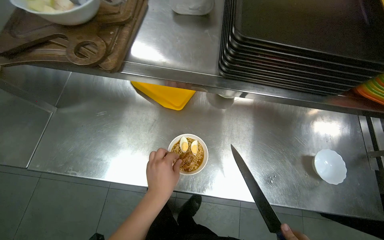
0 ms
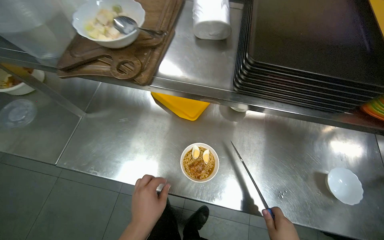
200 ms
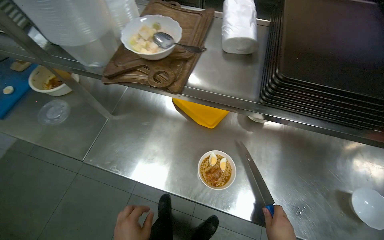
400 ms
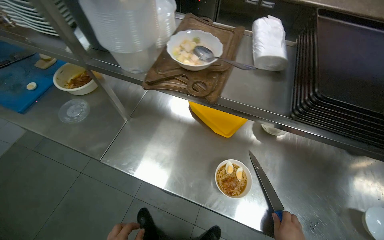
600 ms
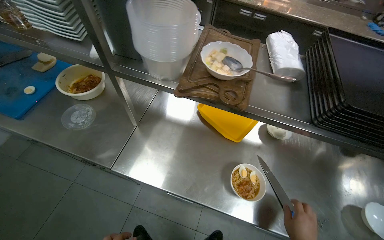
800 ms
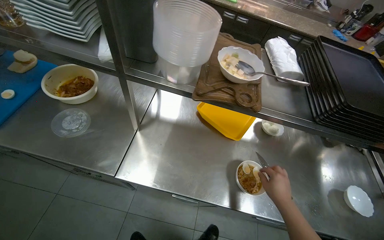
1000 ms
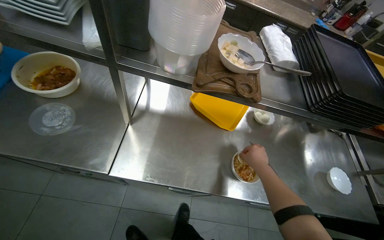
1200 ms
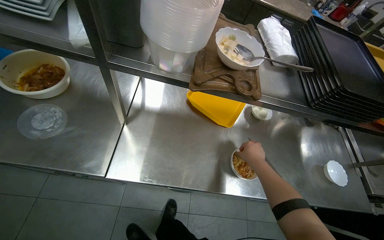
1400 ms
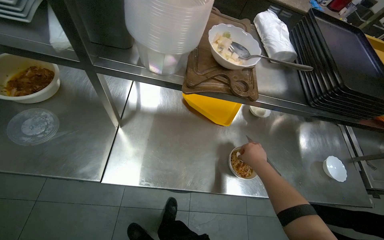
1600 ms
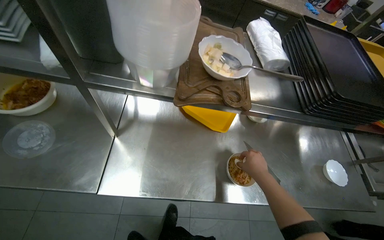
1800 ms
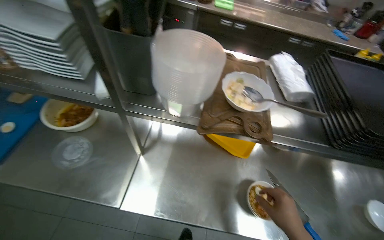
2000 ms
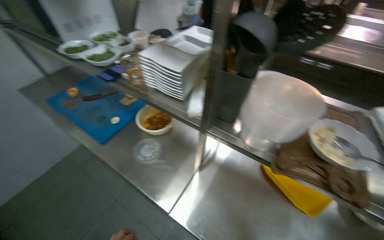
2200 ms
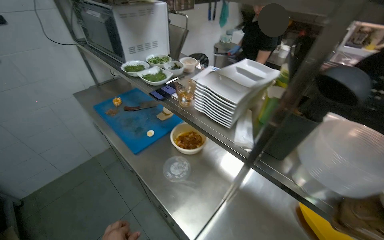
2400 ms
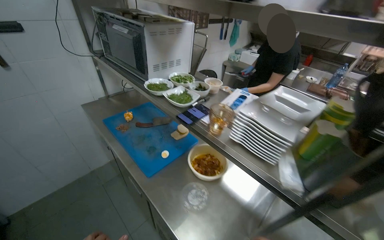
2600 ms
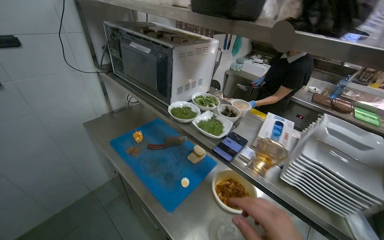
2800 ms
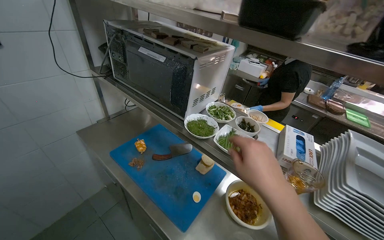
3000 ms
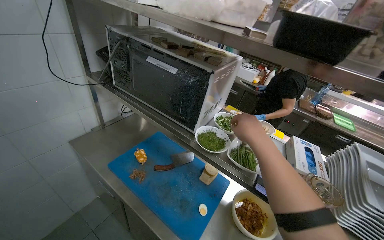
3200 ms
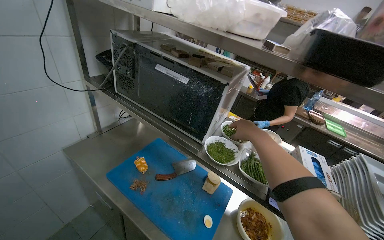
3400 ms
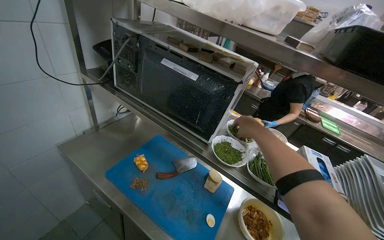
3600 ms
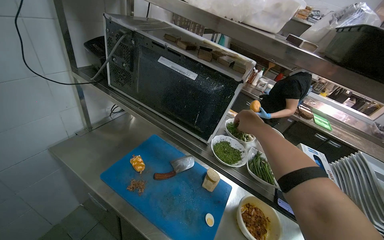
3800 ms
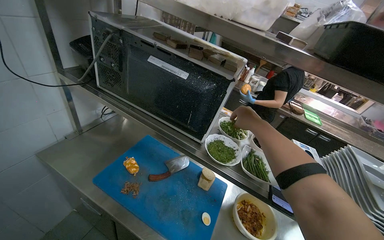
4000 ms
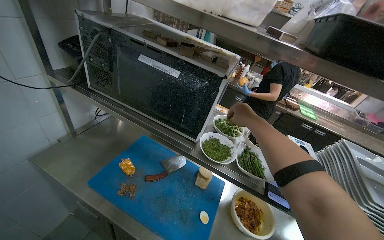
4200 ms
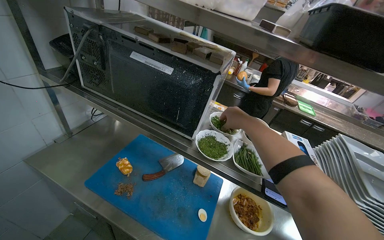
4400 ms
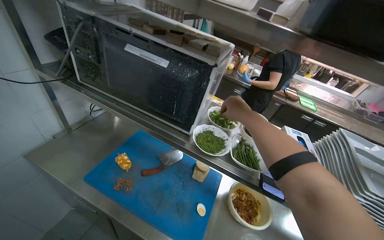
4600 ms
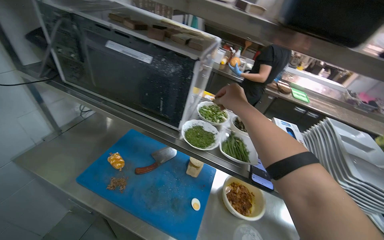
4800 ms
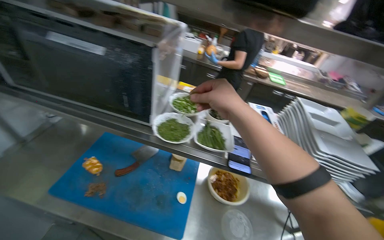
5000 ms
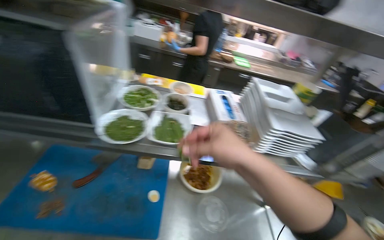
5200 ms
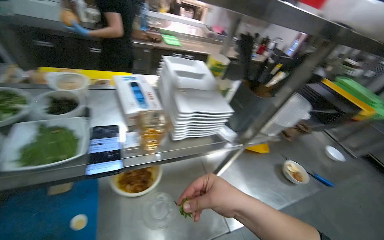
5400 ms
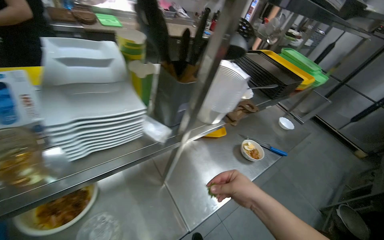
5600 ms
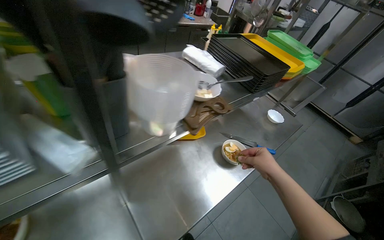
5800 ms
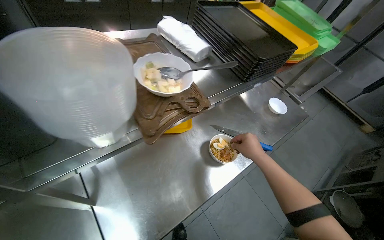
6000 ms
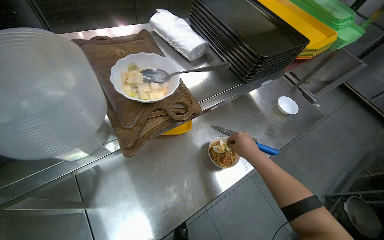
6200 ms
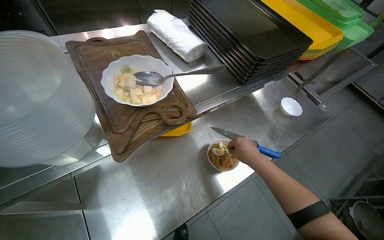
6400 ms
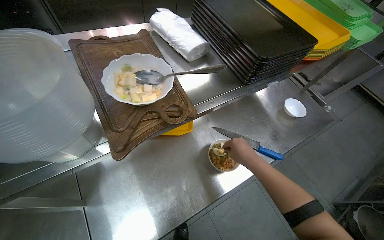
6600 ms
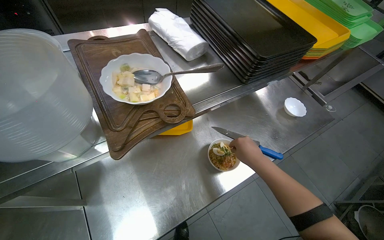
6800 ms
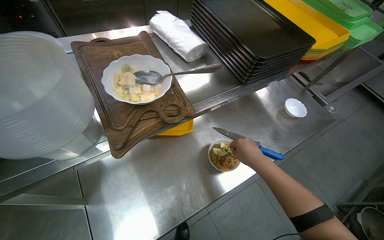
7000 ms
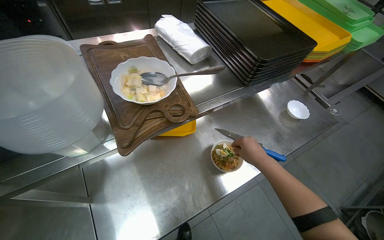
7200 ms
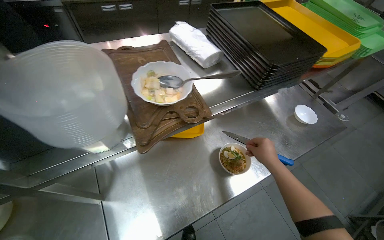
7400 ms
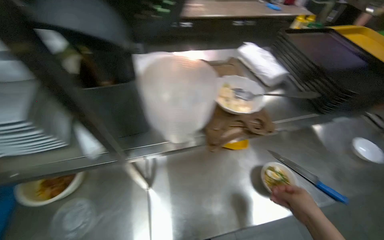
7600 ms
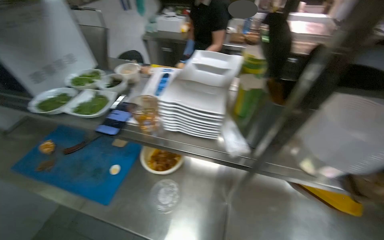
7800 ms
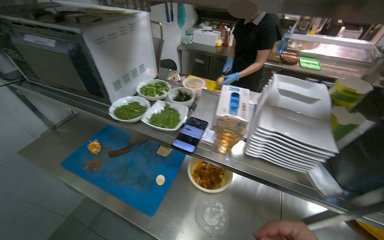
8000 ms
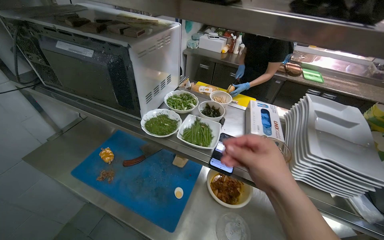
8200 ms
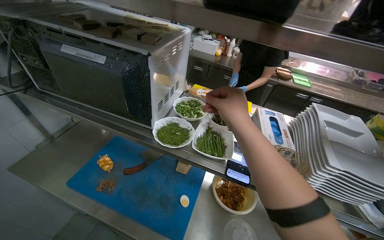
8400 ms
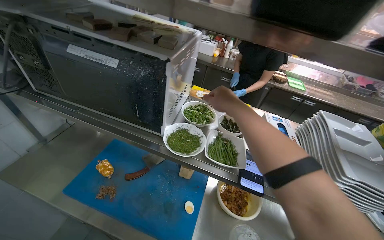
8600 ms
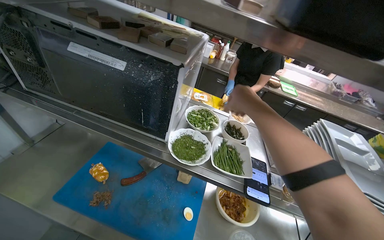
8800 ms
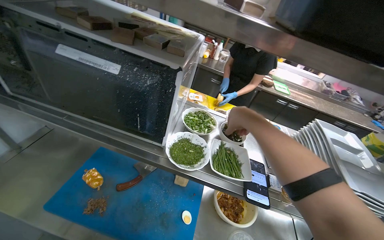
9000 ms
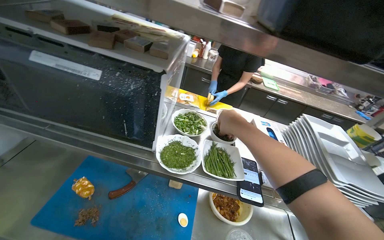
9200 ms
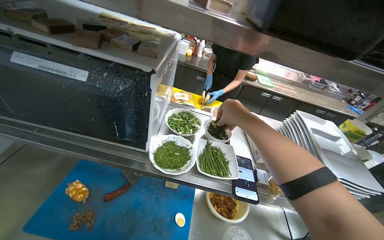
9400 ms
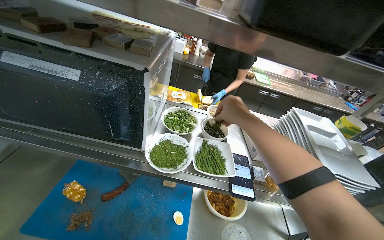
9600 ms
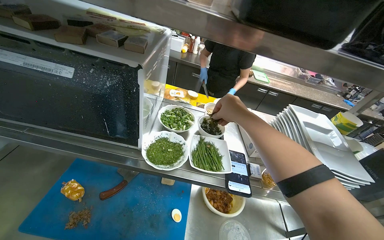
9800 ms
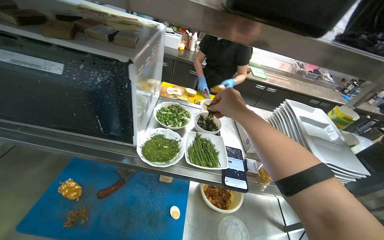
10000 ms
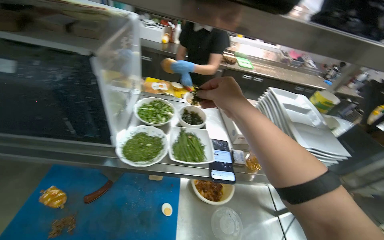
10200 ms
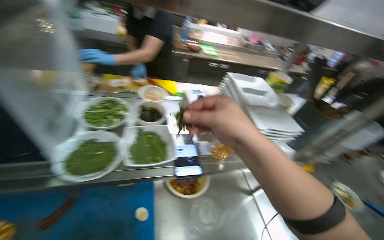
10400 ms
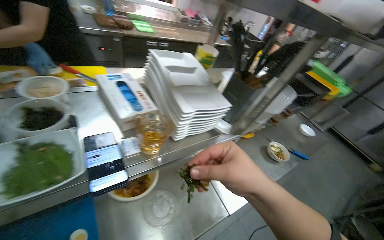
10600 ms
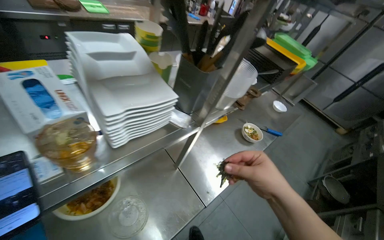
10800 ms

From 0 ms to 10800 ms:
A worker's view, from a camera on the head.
Job: preparing food.
The whole recording: Preparing noodle bowl. The worker slices eggs and meat, then adds them along with various greens and seaweed to a noodle bowl.
From 1600 ms to 3000 ms: The wearer moves about 70 cm. The head rotates about 35 degrees to the left. The camera pitches upward, by about 30 degrees.
From 3000 ms to 4600 ms: The right hand heads farther from the camera and up the picture, covering about 30 cm.
From 4600 ms to 6200 ms: The camera travels approximately 90 cm. The wearer looks roughly 55 degrees further to the right. The view tilts about 30 degrees downward.
From 6200 ms to 7800 ms: The wearer's head swings approximately 50 degrees to the left. The view tilts approximately 15 degrees upward.
From 7800 ms to 9200 ms: The head travels some 60 cm.
From 9200 ms to 10800 ms: The head rotates some 50 degrees to the right. The wearer looks roughly 20 degrees further downward.

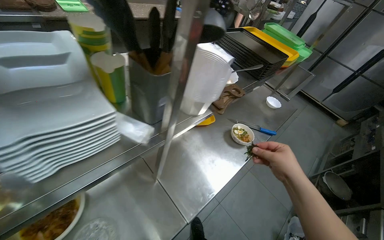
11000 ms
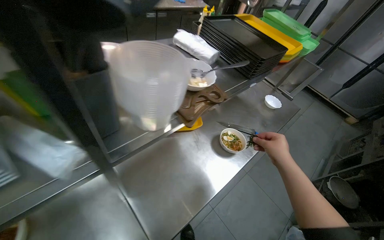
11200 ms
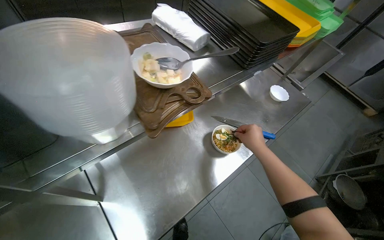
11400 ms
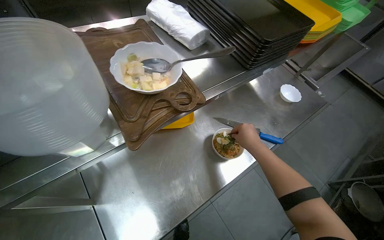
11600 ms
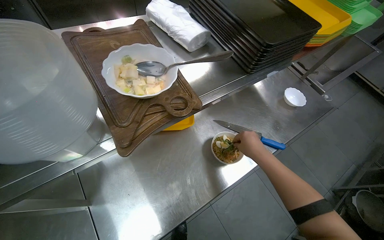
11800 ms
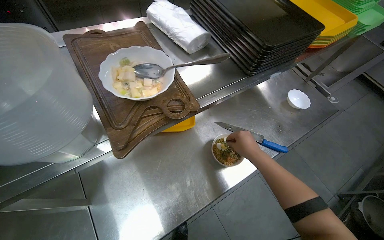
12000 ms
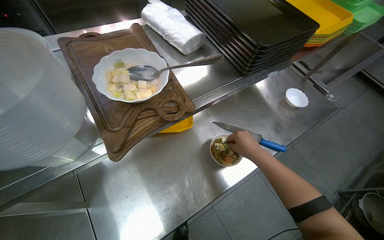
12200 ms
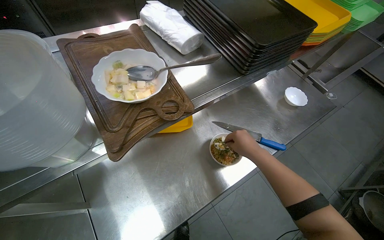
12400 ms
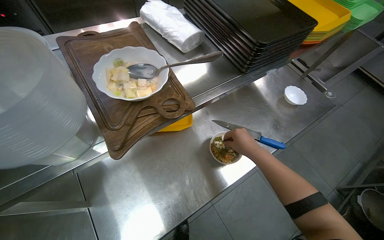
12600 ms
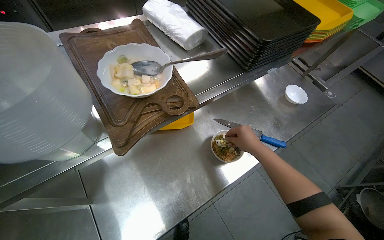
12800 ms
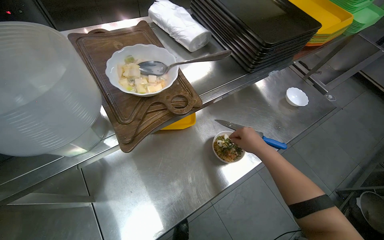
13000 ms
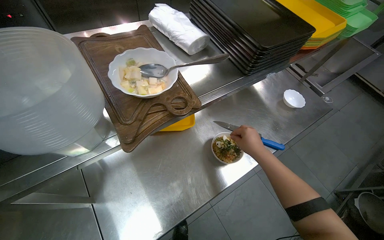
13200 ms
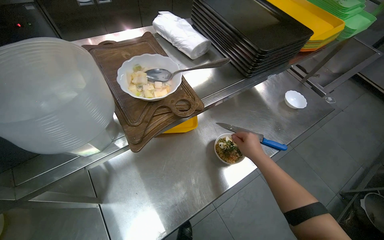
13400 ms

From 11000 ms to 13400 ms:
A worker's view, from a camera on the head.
Job: preparing food.
The whole recording: Preparing noodle bowl. The worker slices eggs and meat, then adds them along with various greens and seaweed to a noodle bowl.
From 11000 ms to 12200 ms: The head travels some 40 cm.

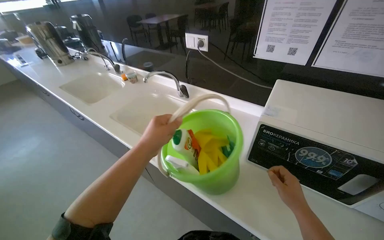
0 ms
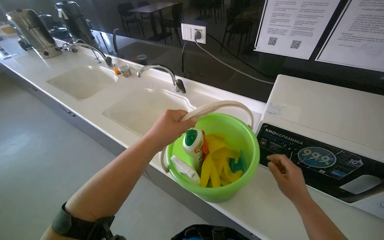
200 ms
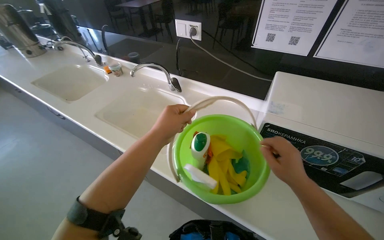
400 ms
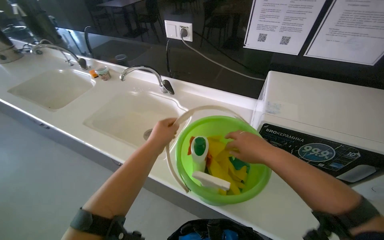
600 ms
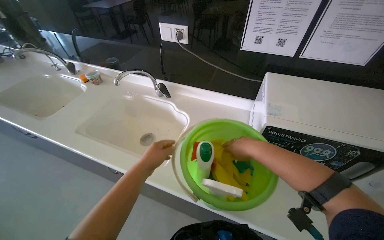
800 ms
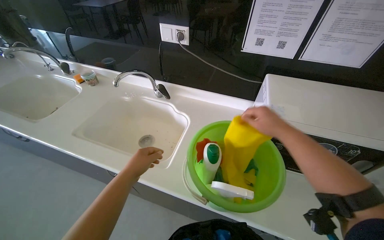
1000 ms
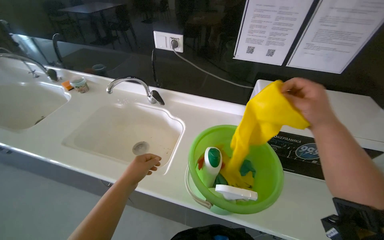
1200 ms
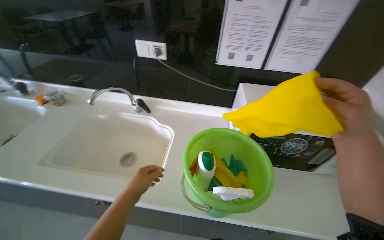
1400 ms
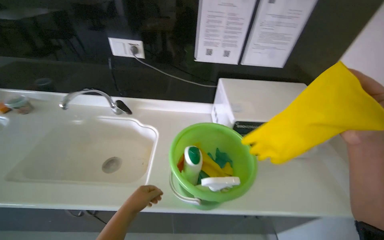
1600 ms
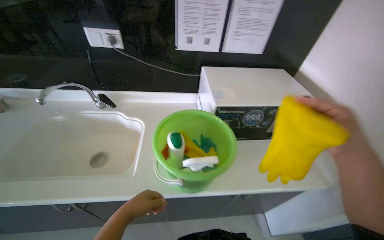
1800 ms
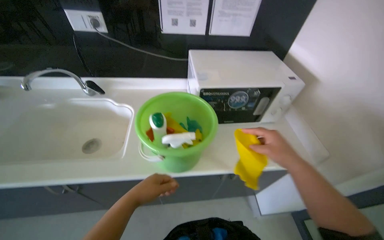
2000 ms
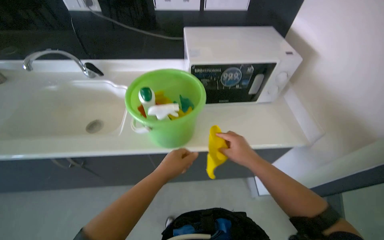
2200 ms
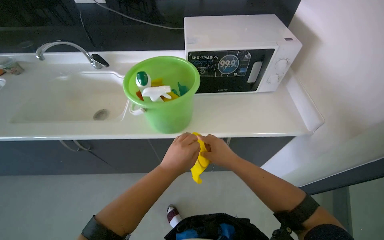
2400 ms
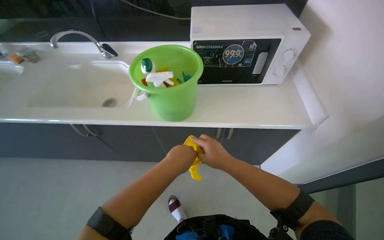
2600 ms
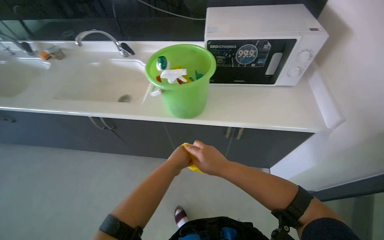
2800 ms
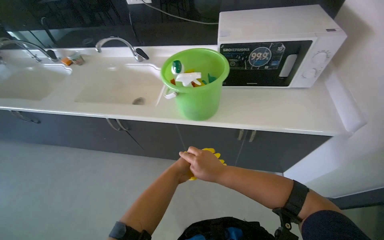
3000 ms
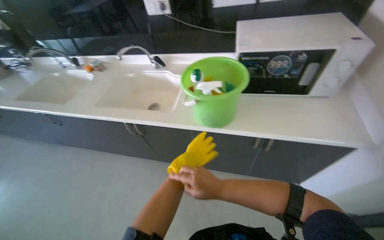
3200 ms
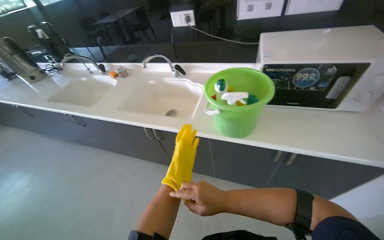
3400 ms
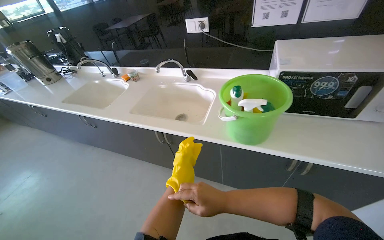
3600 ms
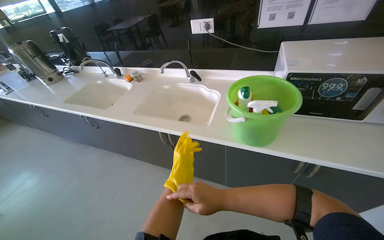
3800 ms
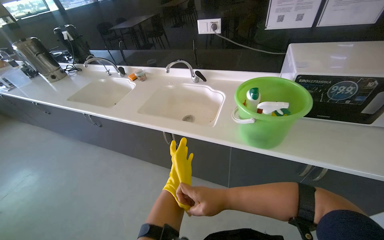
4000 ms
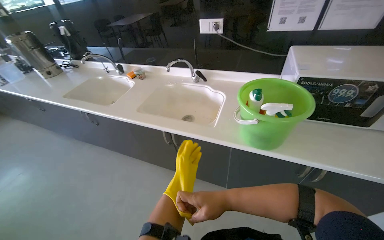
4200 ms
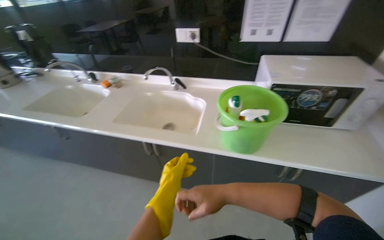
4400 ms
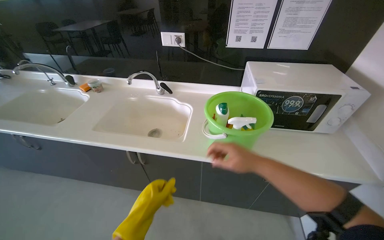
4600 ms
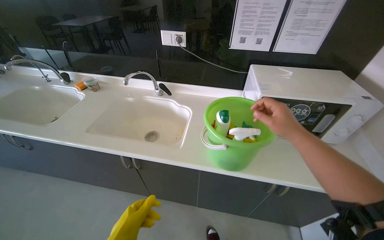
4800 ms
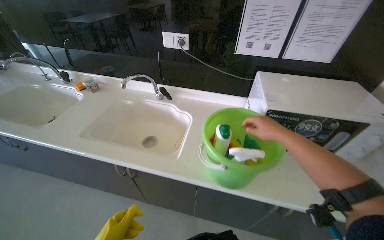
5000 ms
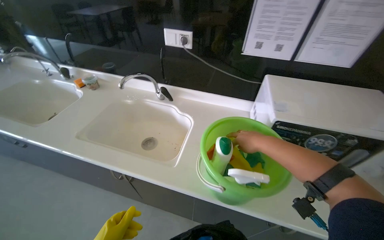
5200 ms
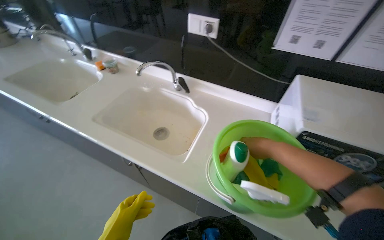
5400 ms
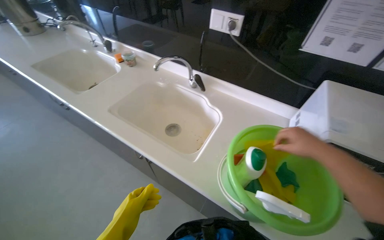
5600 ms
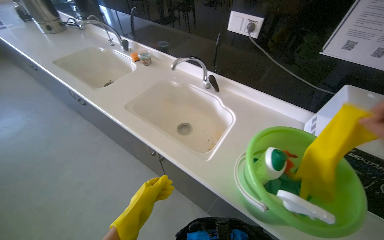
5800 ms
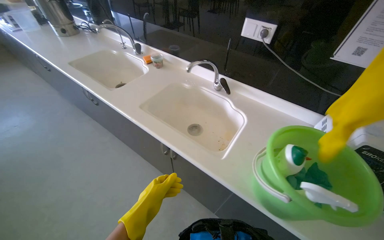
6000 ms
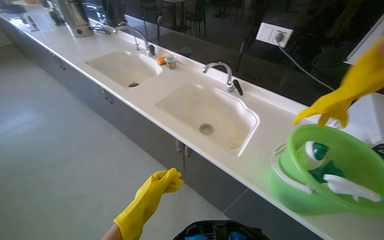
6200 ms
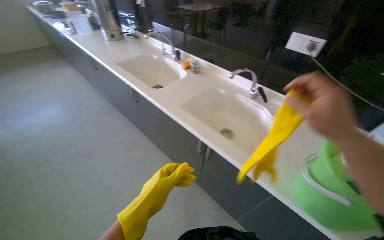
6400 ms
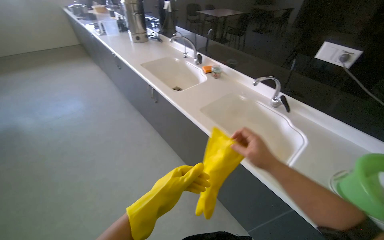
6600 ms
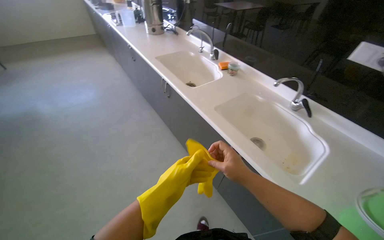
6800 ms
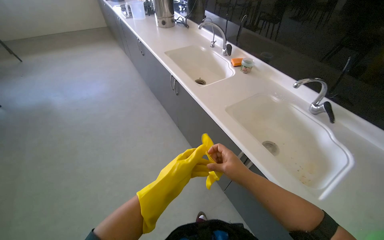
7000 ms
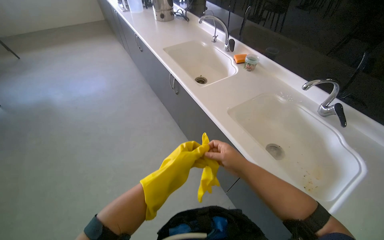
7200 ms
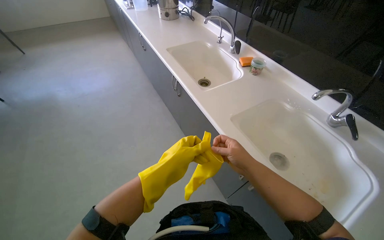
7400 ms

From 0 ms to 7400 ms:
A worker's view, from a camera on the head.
Job: cleaning kitchen.
The whole recording: Cleaning kitchen sinks. The worker puts on gloves, removes sink strainers, applies cleaner, and scrubs the kitchen sinks.
From 0 ms to 1400 ms: The wearer's head swings approximately 25 degrees to the right. The right hand moves up the picture and nearer to the camera, roughly 25 cm.
From 1400 ms to 3000 ms: The right hand travels down the picture by roughly 40 cm.
From 6000 ms to 7400 ms: The head rotates about 25 degrees to the left.
